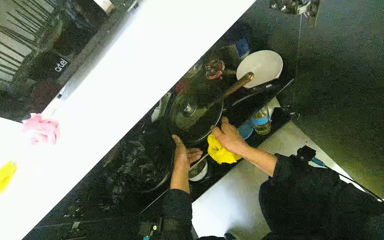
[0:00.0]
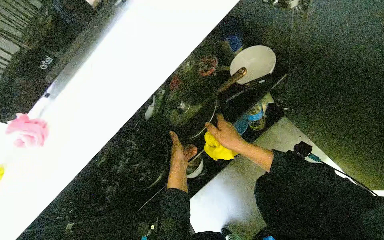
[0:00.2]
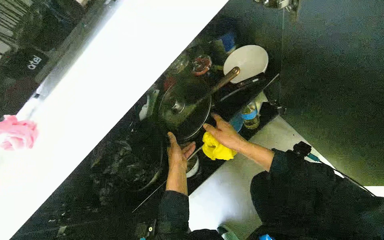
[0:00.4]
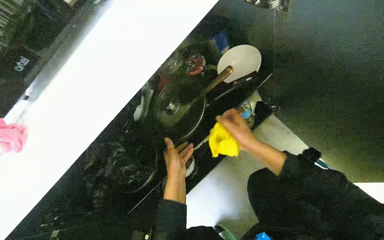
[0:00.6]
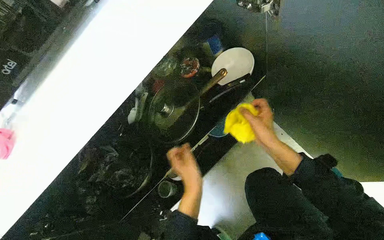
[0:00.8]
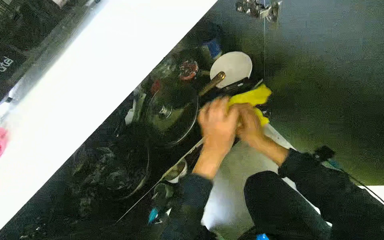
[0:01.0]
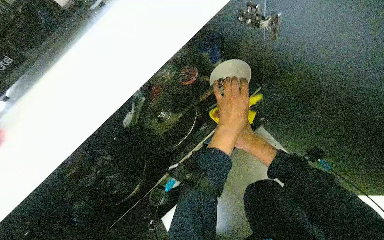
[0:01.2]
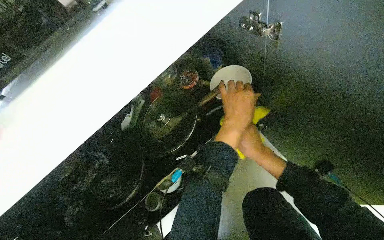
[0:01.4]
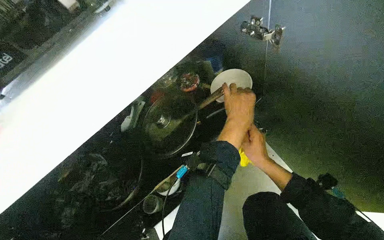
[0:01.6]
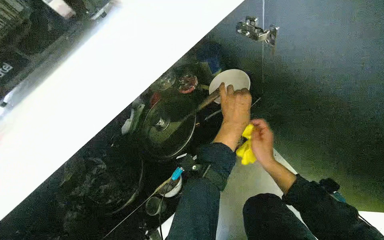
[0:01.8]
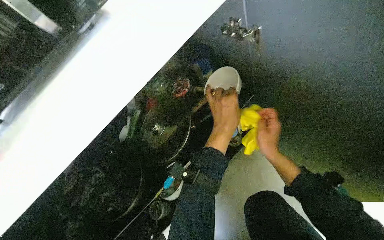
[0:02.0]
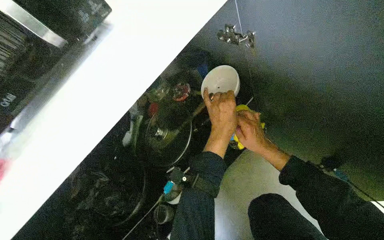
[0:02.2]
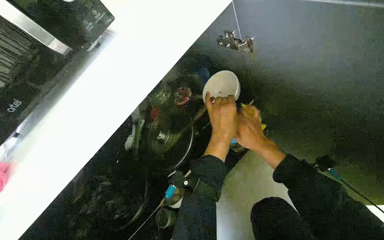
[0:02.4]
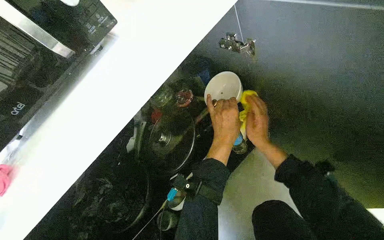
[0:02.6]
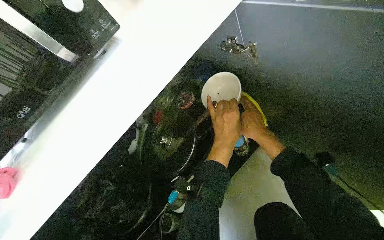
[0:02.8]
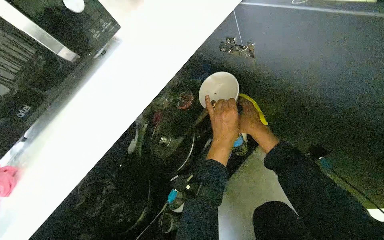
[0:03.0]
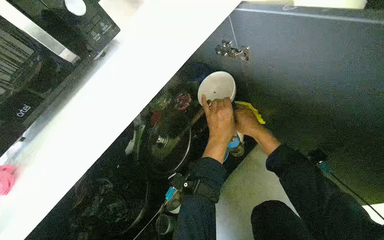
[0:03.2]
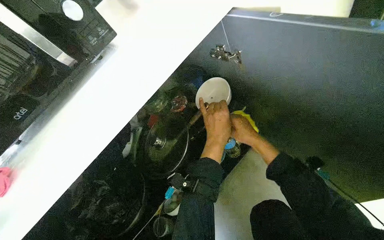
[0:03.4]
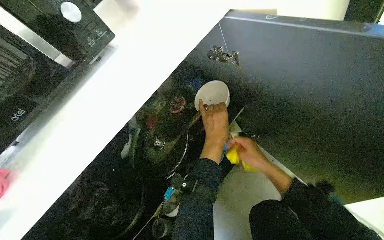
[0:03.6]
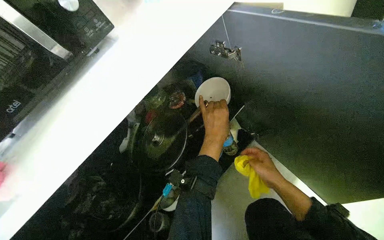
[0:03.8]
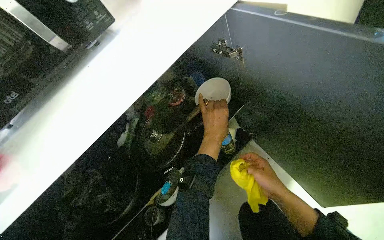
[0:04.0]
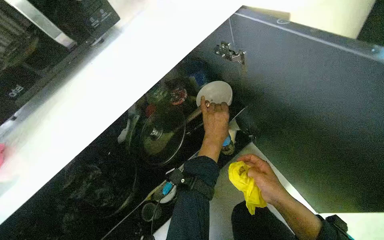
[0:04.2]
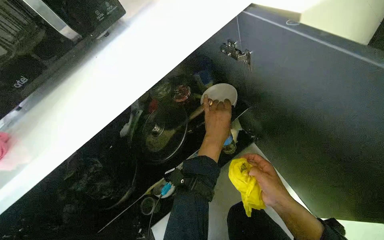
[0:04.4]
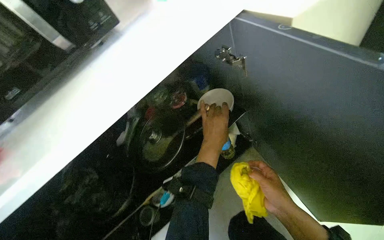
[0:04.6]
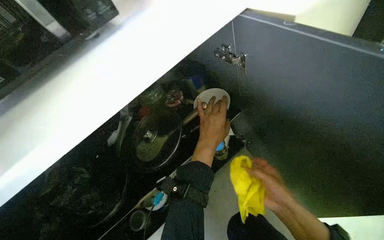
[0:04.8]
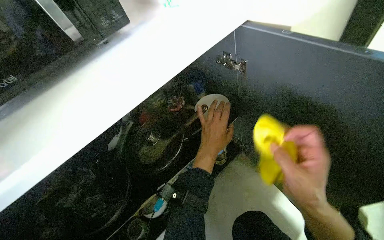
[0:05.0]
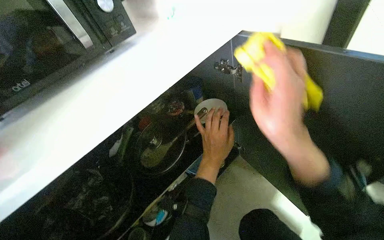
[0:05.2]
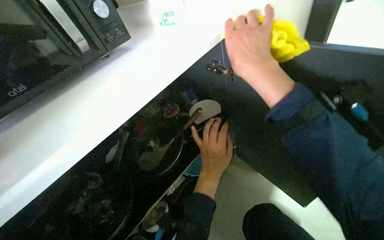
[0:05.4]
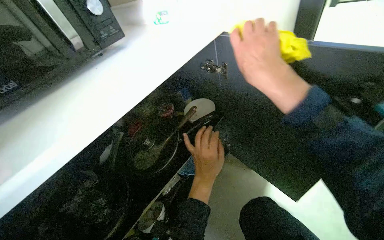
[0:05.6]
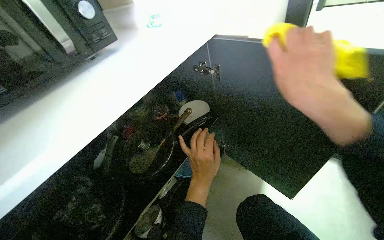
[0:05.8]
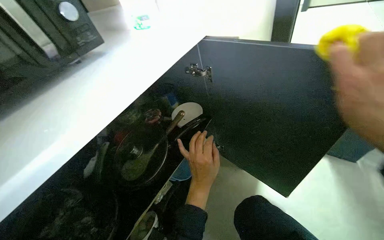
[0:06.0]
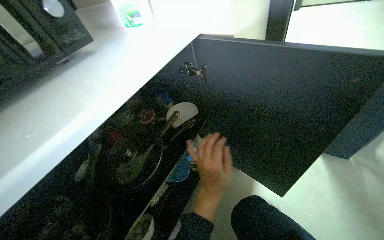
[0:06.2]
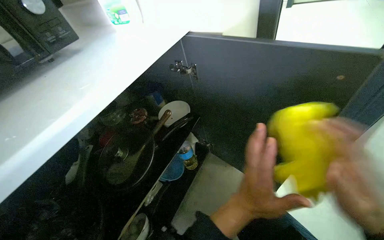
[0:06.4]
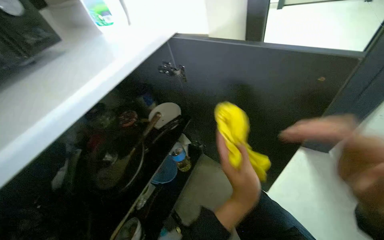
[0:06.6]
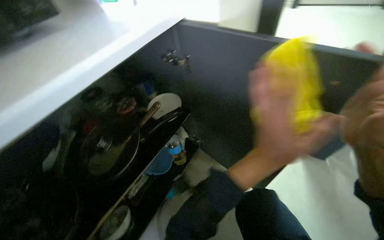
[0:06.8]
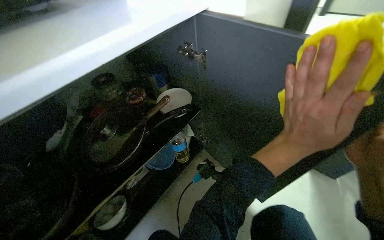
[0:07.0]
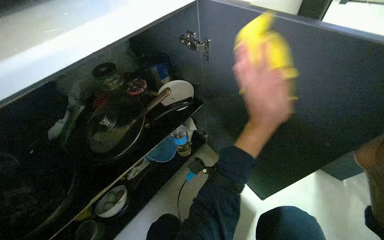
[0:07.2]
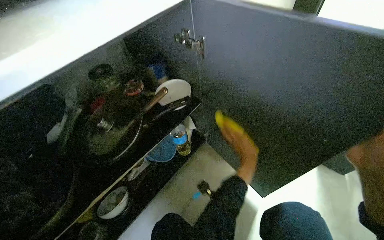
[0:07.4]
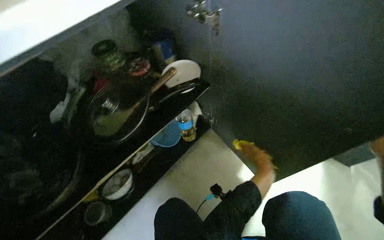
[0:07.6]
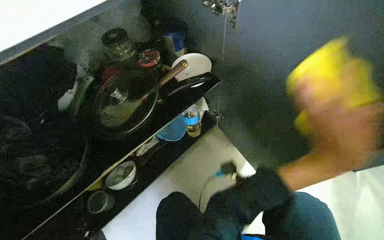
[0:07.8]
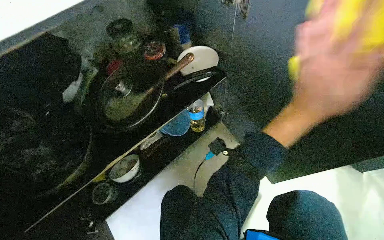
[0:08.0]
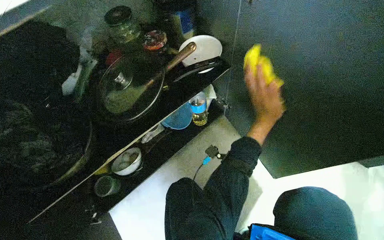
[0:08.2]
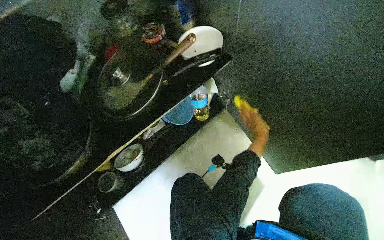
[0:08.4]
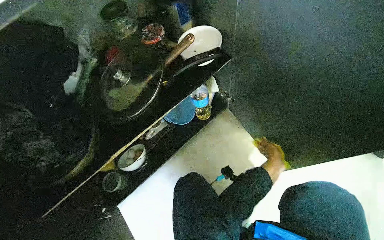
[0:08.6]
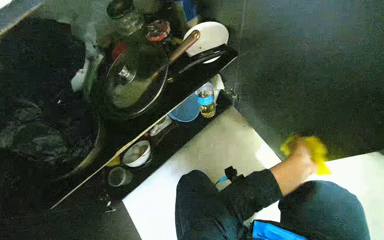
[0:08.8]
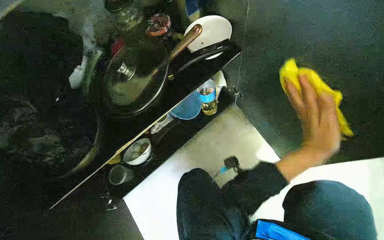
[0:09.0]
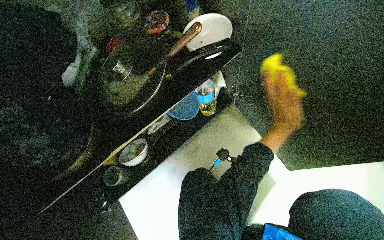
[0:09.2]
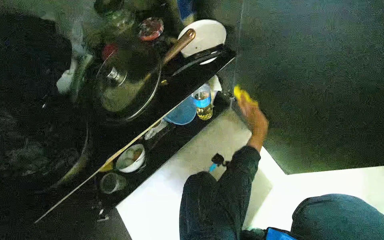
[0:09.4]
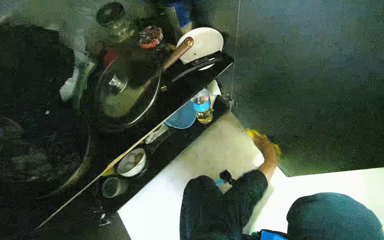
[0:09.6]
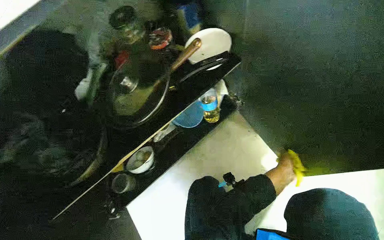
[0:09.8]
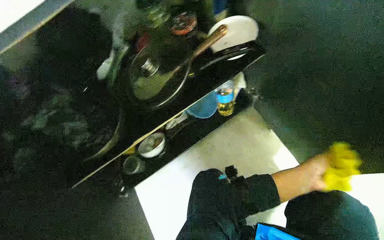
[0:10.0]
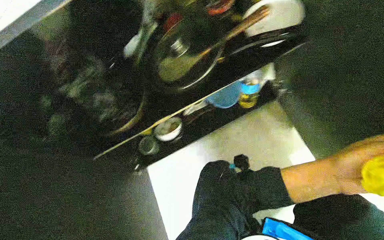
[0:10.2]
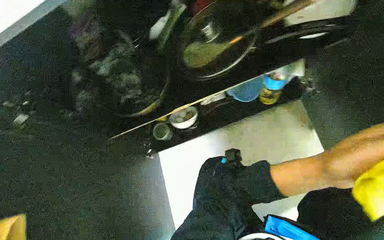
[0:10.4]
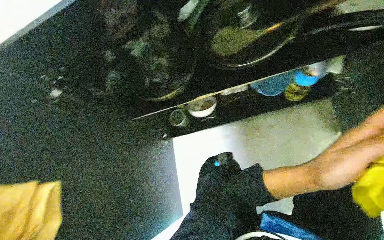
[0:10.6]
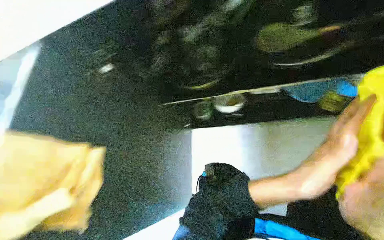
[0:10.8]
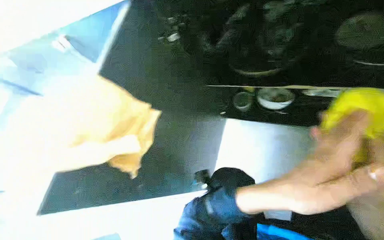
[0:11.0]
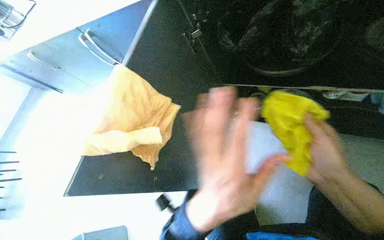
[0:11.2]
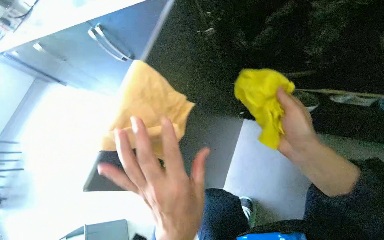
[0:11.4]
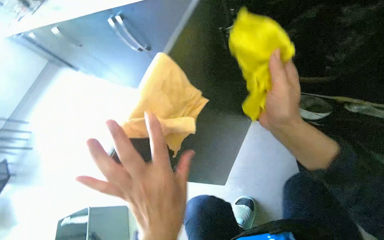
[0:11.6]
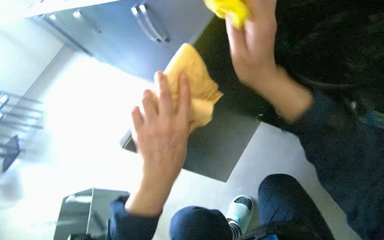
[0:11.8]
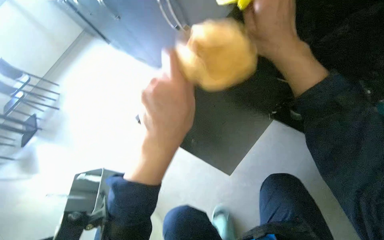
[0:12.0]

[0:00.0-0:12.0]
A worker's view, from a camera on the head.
Job: cleaning kitchen.
The whole recording: Cleaning inside kitchen cabinet. The worker wipes the inside of the kitchen cabinet and its contents with a yellow cloth.
0:00.0 to 0:01.6: The right hand shifts approximately 15 cm to the right, and travels farther from the camera and back again, about 5 cm each way.
0:01.6 to 0:03.0: The right hand goes approximately 15 cm up the picture.
0:03.0 to 0:04.4: The right hand is displaced down the picture and nearer to the camera by approximately 20 cm.
0:04.4 to 0:06.0: The wearer looks about 25 degrees further to the right. The wearer looks about 15 degrees further upward. The left hand goes approximately 15 cm down the picture.
0:06.0 to 0:07.6: The view tips downward by about 15 degrees. The left hand heads to the right, covering approximately 30 cm, and moves approximately 10 cm nearer to the camera and comes back.
0:07.6 to 0:09.0: The left hand moves nearer and farther over roughly 25 cm, changing direction 2 times.
0:09.0 to 0:10.4: The wearer looks roughly 20 degrees further to the left.
0:10.4 to 0:12.0: The wearer's head swings roughly 60 degrees to the left. The view tips downward by approximately 15 degrees.

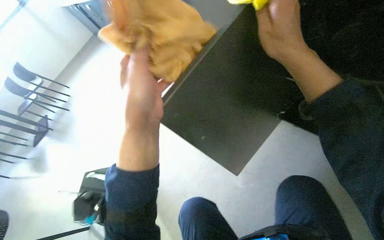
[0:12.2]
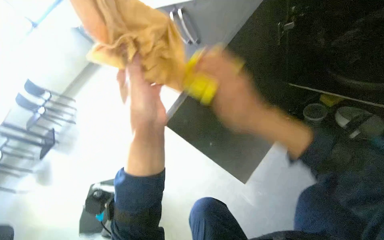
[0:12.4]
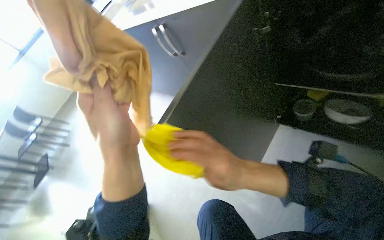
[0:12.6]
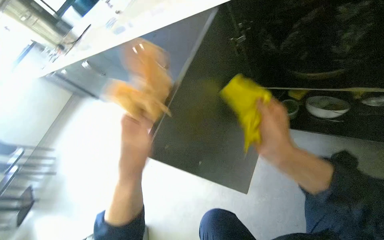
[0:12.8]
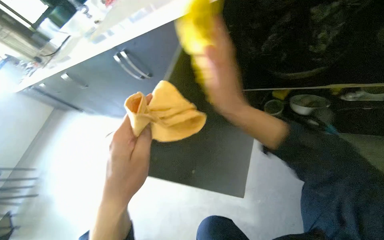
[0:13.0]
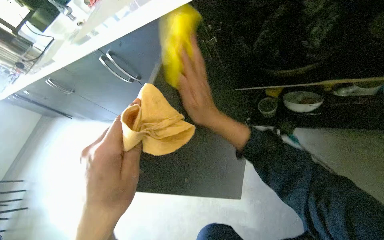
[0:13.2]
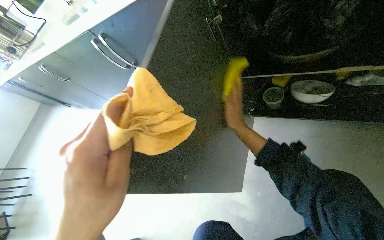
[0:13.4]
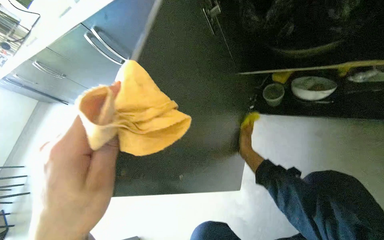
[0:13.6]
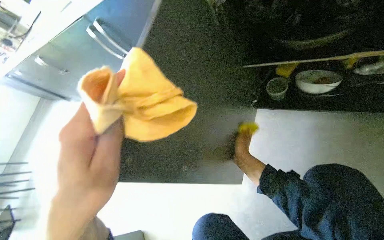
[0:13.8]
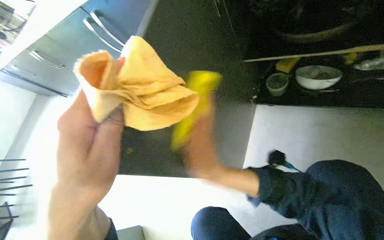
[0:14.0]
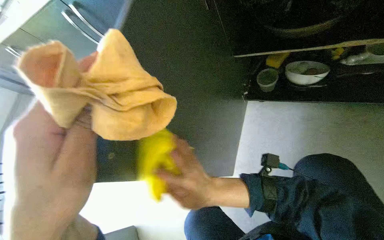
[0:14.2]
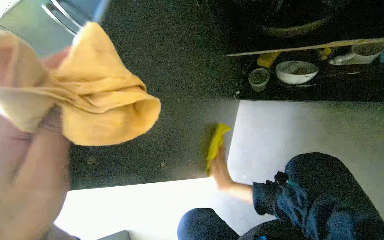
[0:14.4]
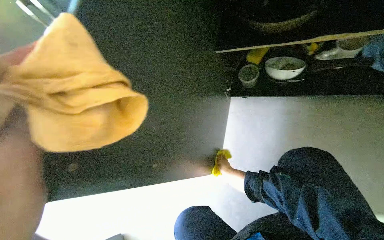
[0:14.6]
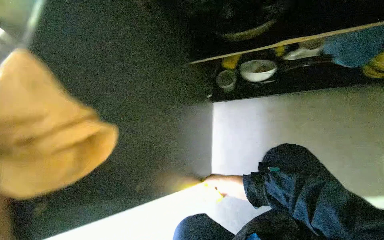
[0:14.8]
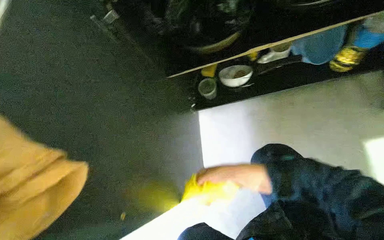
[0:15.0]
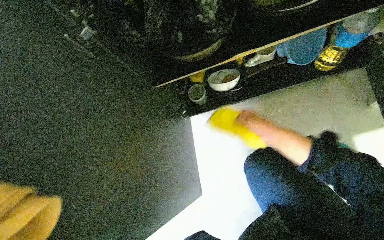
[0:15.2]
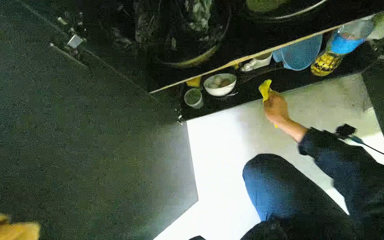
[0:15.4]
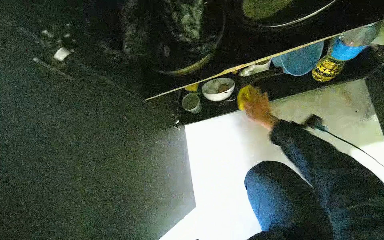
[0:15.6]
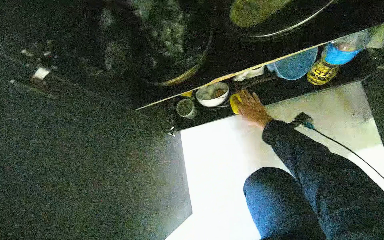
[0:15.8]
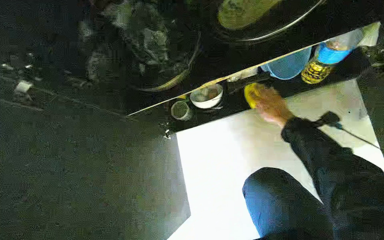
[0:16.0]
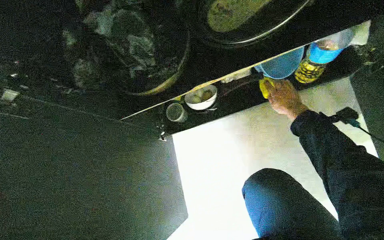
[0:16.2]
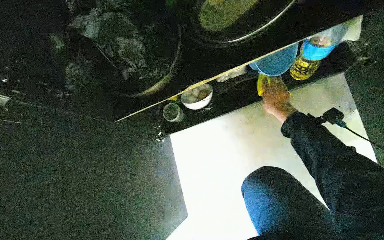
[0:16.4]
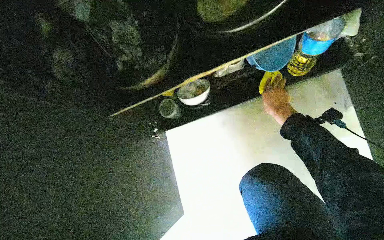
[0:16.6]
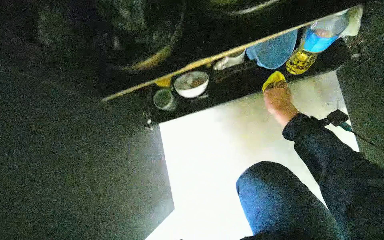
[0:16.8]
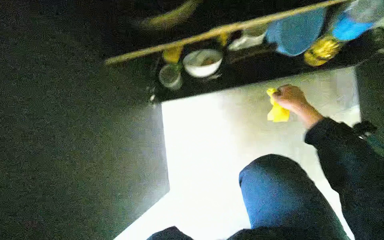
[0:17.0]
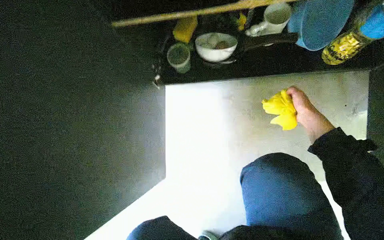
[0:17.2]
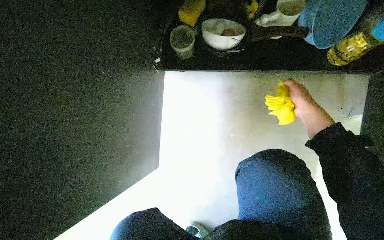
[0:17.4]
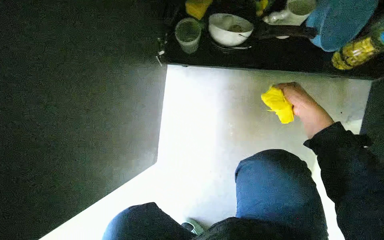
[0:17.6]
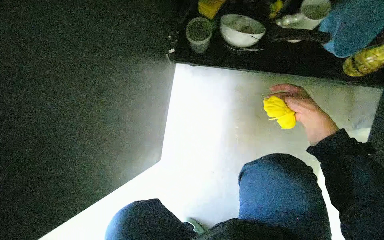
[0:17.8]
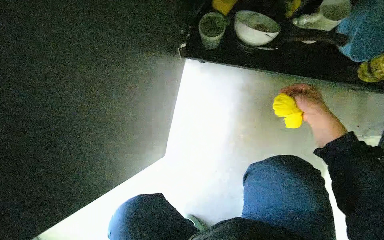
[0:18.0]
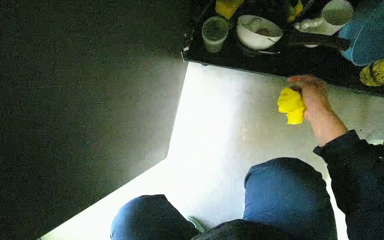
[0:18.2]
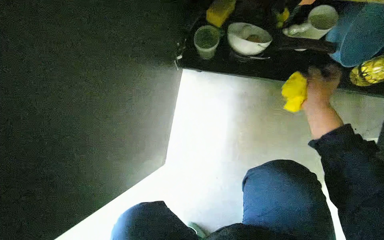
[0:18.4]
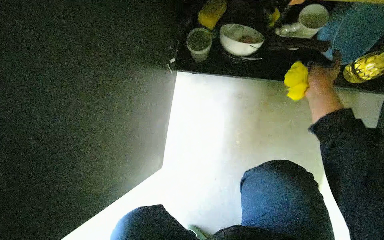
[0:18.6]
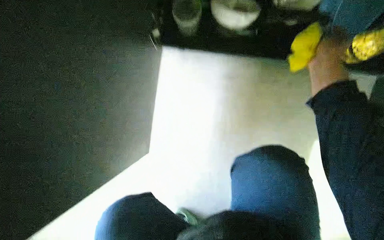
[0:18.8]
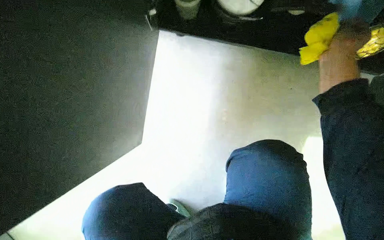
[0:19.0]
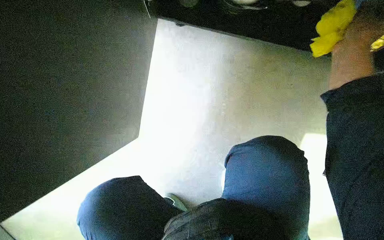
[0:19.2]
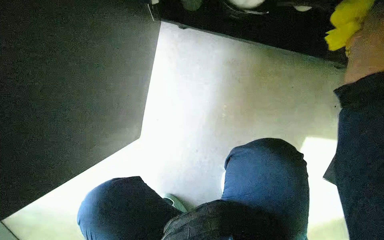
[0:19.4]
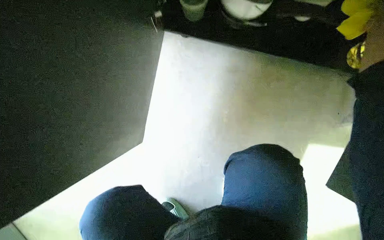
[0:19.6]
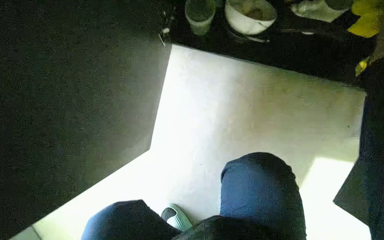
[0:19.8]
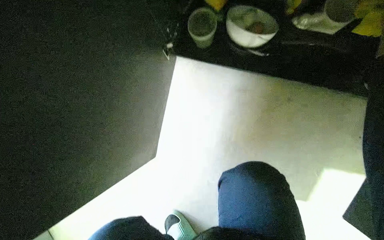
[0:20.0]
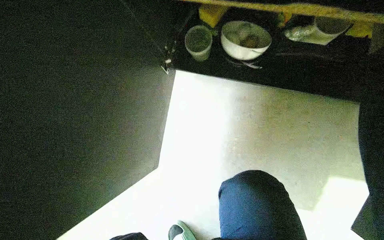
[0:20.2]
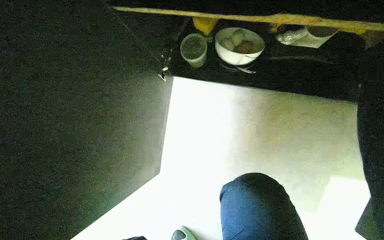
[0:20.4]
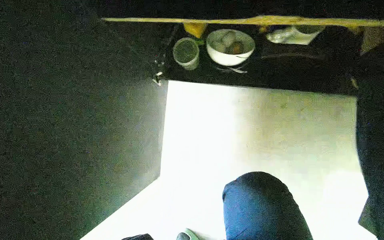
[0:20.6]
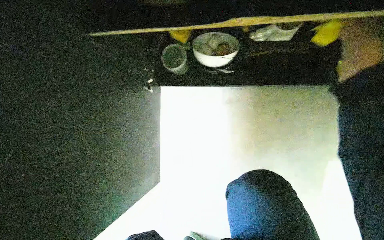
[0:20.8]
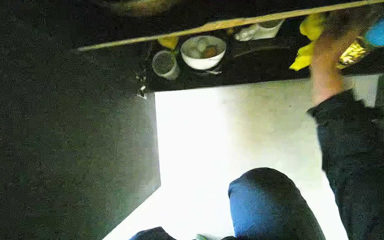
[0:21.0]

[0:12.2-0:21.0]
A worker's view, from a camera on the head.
Job: cleaning kitchen.
The whole recording: Cleaning inside kitchen cabinet. The worker wipes the inside of the kitchen cabinet and its contents with a yellow cloth.
0:12.2 to 0:13.6: The right hand travels farther from the camera and down the picture by some 40 cm.
0:13.6 to 0:15.2: The head turns to the right by some 30 degrees.
0:16.6 to 0:18.0: The wearer looks roughly 15 degrees further downward. The scene rotates clockwise by roughly 30 degrees.
0:19.6 to 0:21.0: The camera pitches upward, by roughly 10 degrees.
